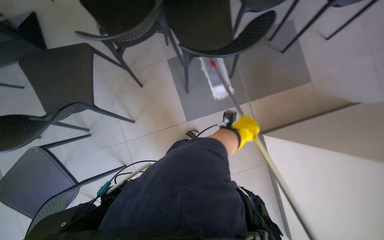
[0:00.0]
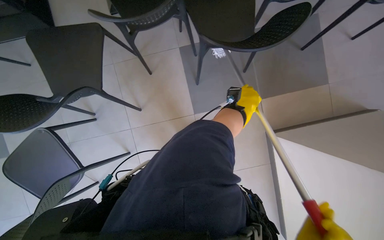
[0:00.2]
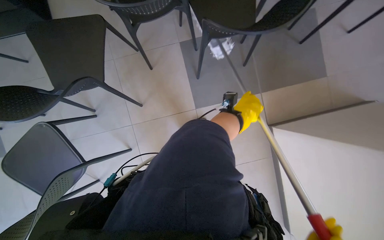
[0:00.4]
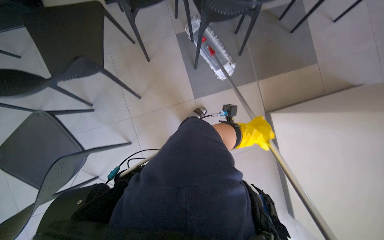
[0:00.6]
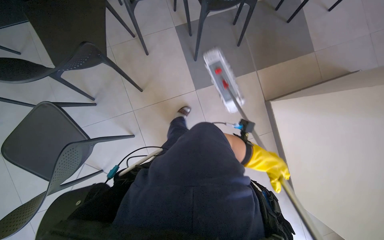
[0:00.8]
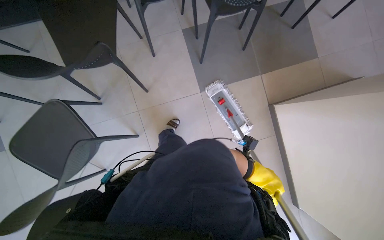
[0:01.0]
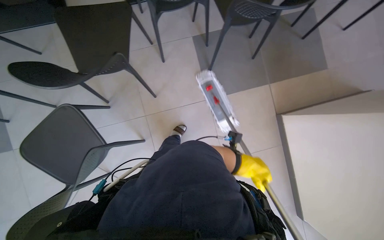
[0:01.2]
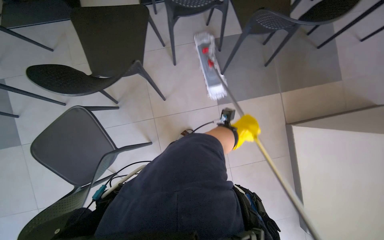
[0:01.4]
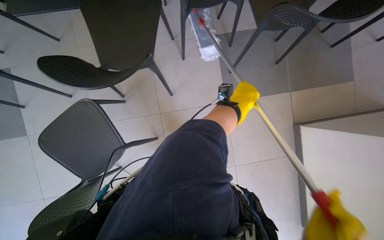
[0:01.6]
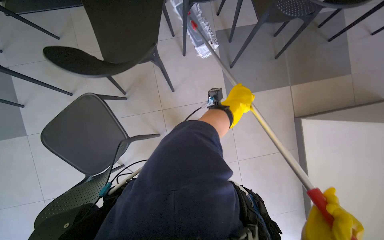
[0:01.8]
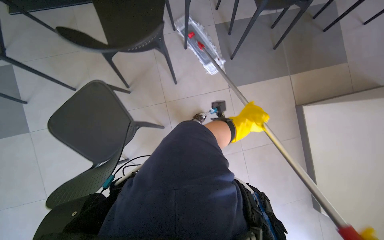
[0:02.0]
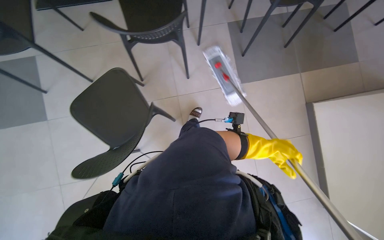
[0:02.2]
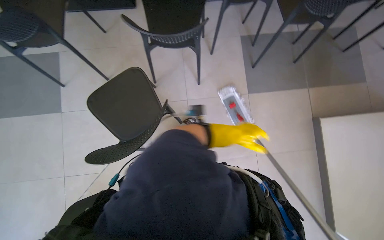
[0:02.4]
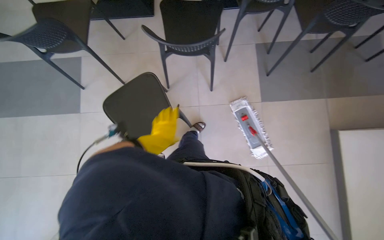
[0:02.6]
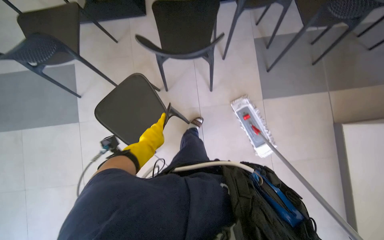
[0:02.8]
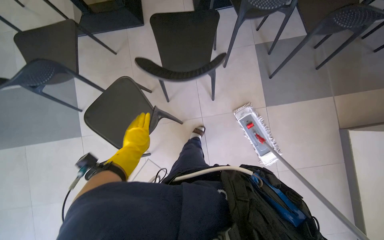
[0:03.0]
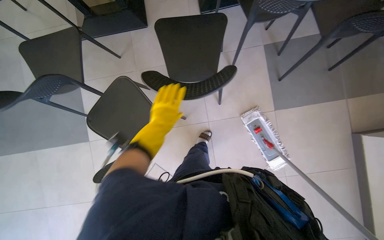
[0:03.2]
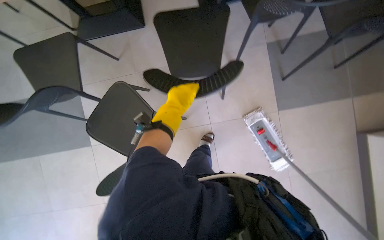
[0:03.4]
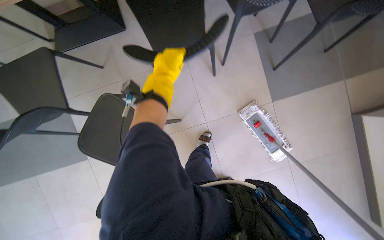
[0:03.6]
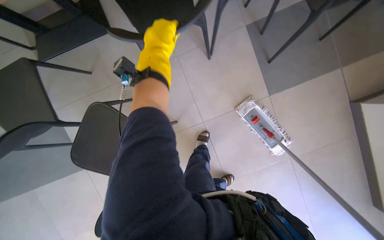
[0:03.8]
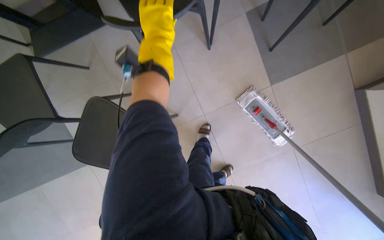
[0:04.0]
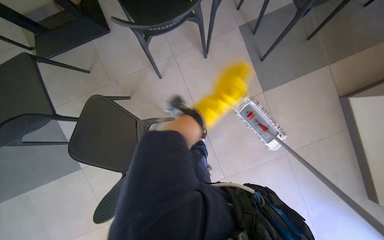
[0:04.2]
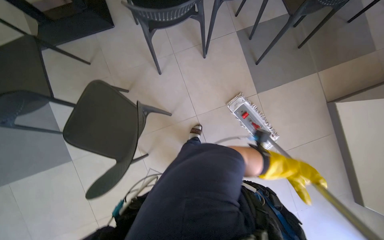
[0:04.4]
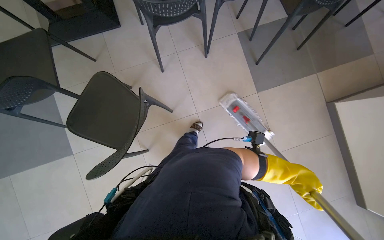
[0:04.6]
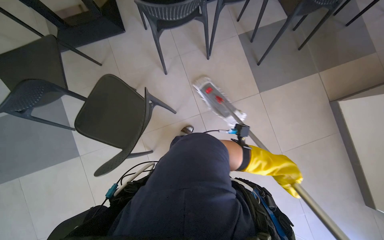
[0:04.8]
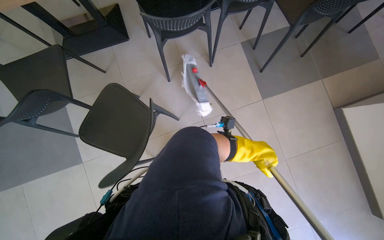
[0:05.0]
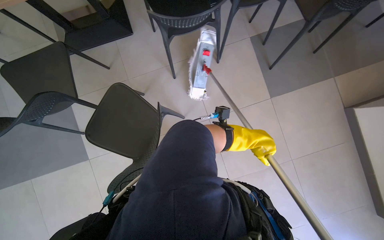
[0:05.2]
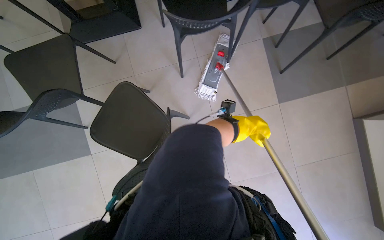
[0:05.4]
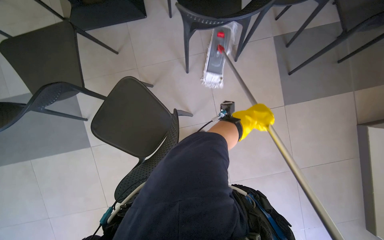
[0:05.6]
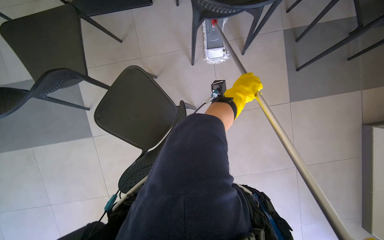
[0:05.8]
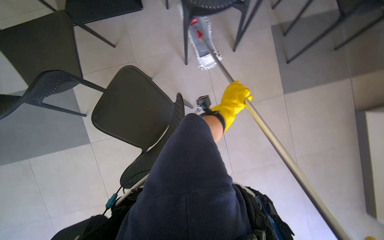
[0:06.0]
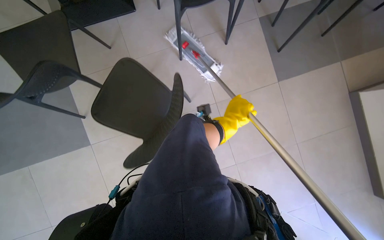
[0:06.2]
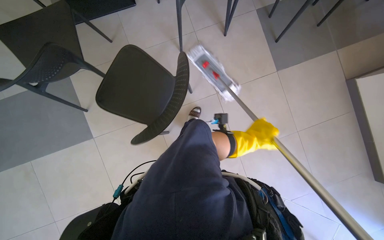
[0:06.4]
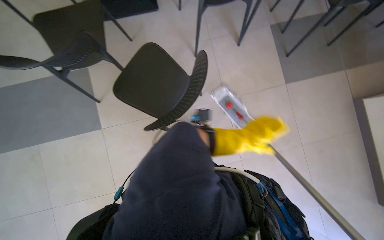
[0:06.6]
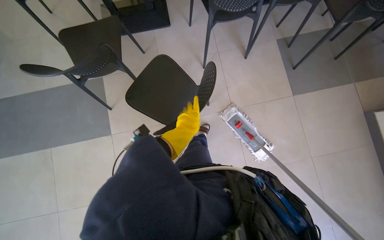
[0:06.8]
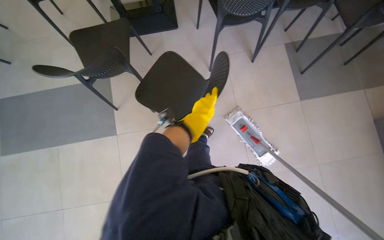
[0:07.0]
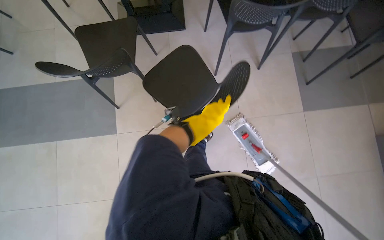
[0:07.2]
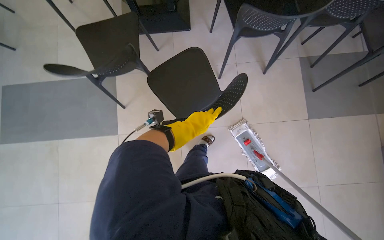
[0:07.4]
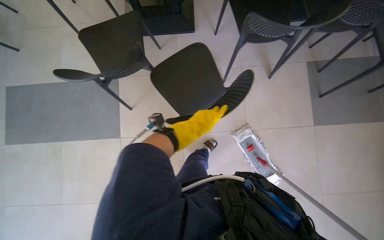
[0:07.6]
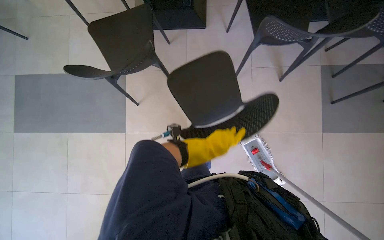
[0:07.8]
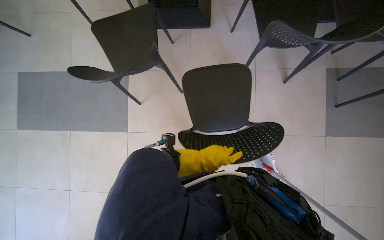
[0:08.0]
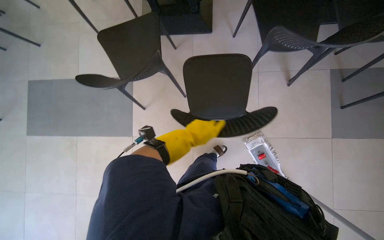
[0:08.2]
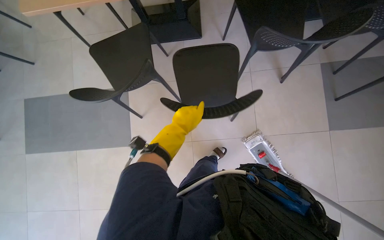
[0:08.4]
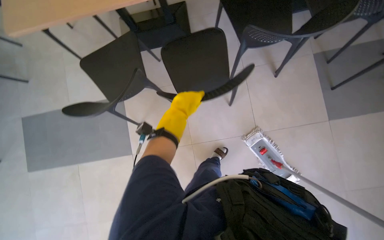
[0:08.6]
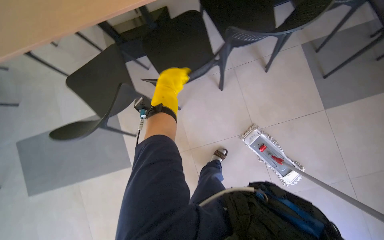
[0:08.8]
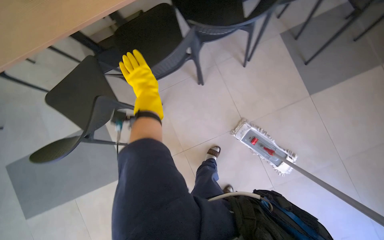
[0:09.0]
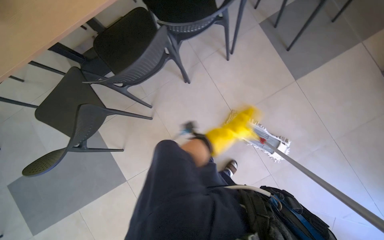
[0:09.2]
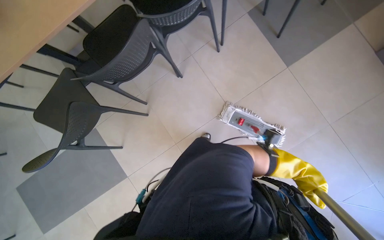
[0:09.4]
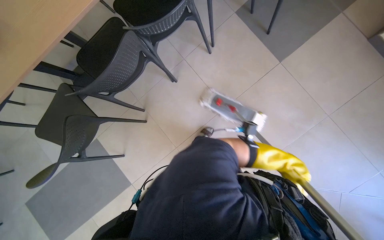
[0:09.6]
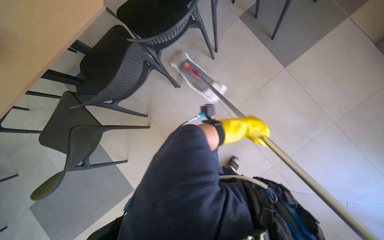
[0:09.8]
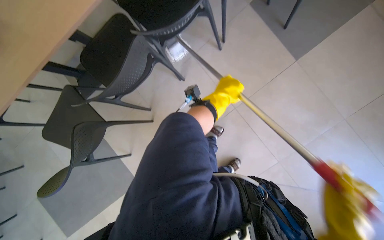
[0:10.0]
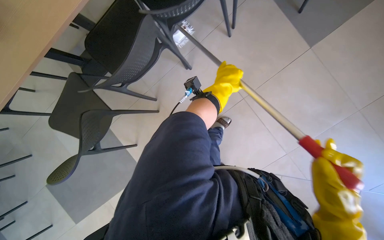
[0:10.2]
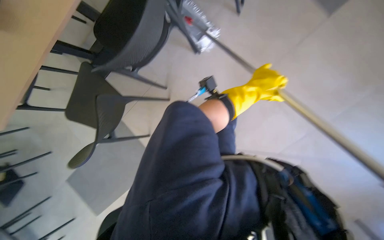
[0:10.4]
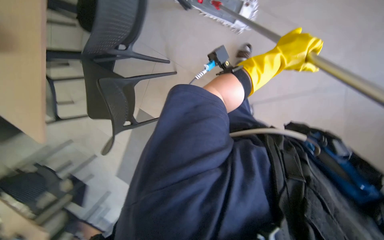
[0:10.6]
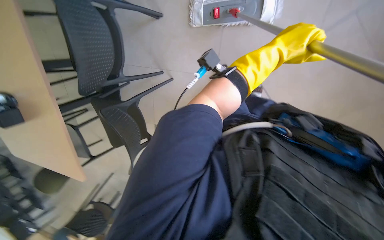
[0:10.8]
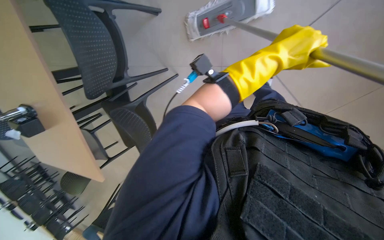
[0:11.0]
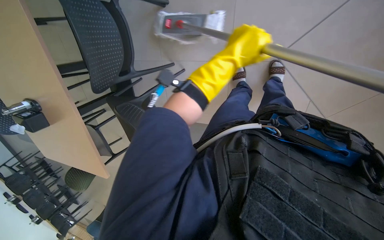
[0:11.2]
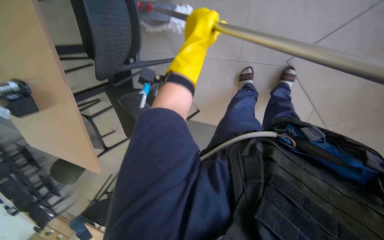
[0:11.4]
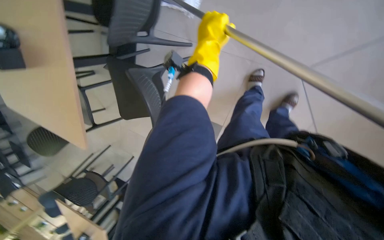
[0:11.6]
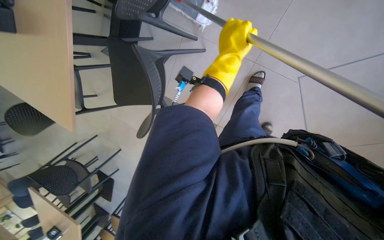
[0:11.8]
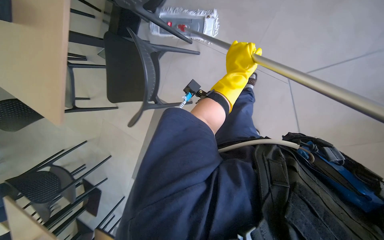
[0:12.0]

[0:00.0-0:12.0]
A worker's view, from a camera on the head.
Job: mopping floor.
The whole recording: Mopping cafeteria floor. The worker mops the cafeteria floor, moving chairs to clear the area.
0:00.0 to 0:01.6: The camera is carried about 40 cm.
0:07.6 to 0:09.0: The left hand goes about 30 cm up the picture.
0:10.4 to 0:12.0: The camera pitches downward, by approximately 10 degrees.

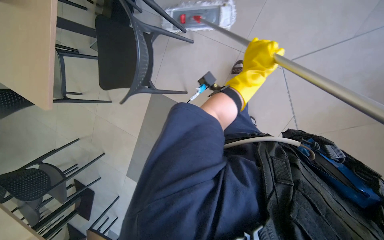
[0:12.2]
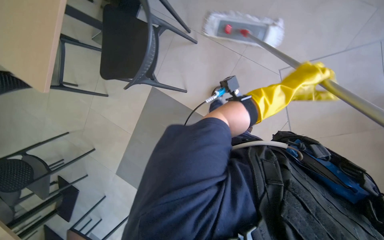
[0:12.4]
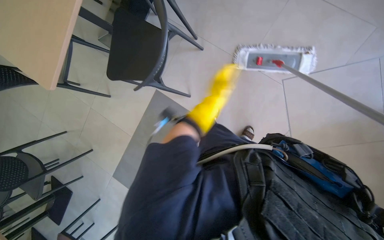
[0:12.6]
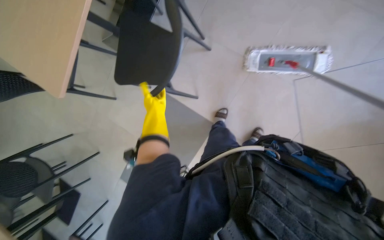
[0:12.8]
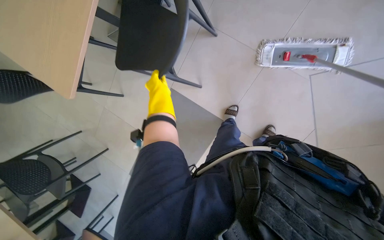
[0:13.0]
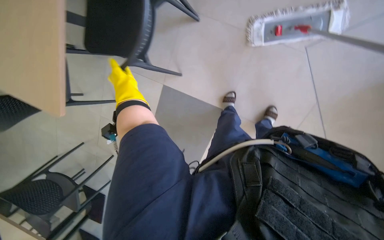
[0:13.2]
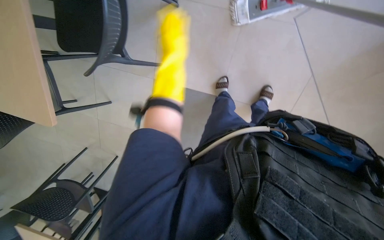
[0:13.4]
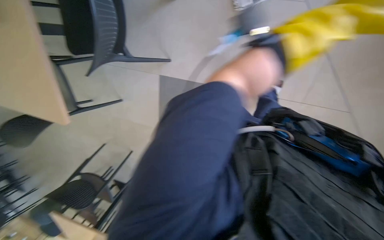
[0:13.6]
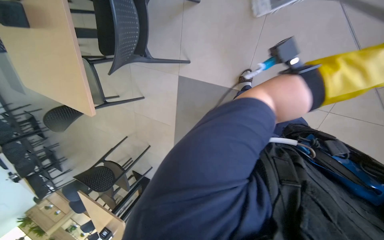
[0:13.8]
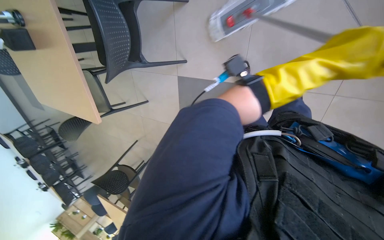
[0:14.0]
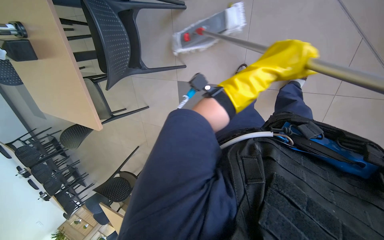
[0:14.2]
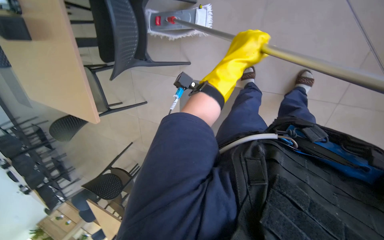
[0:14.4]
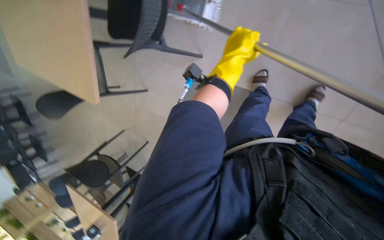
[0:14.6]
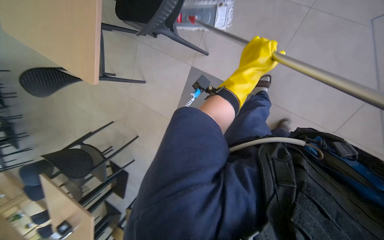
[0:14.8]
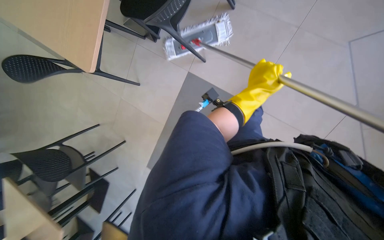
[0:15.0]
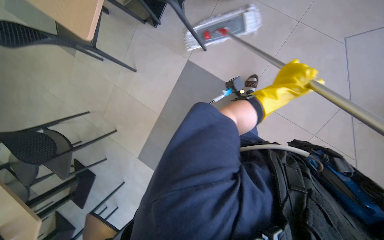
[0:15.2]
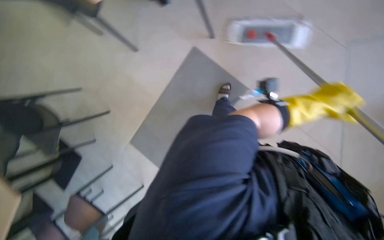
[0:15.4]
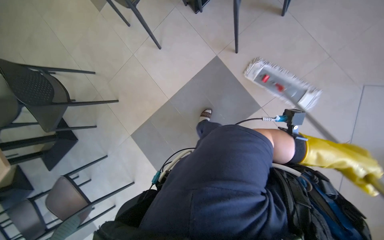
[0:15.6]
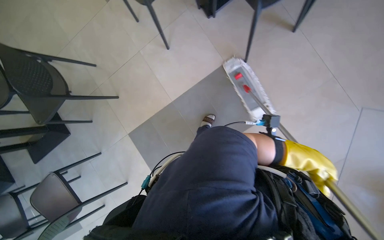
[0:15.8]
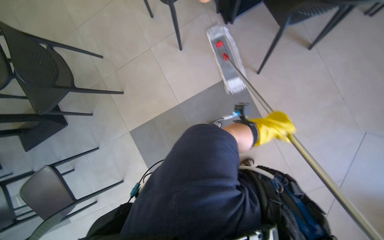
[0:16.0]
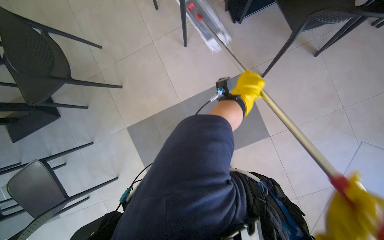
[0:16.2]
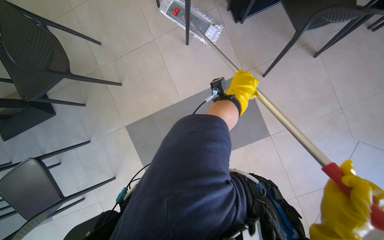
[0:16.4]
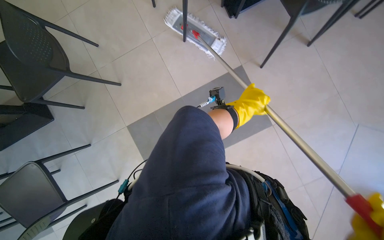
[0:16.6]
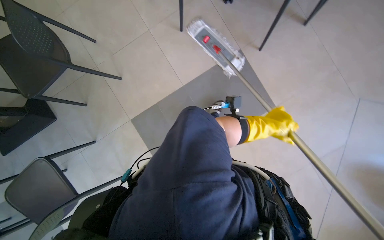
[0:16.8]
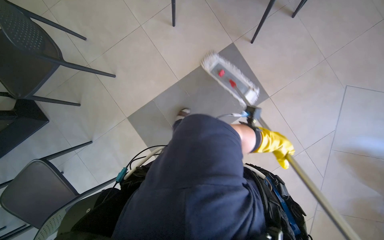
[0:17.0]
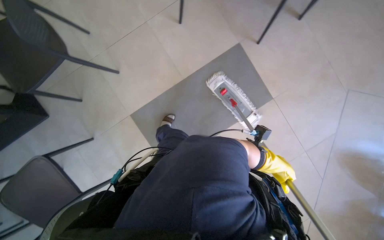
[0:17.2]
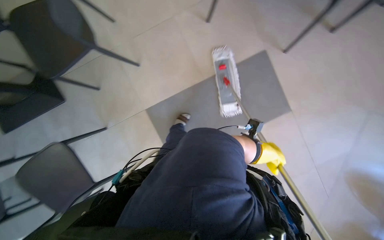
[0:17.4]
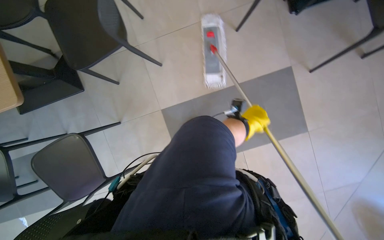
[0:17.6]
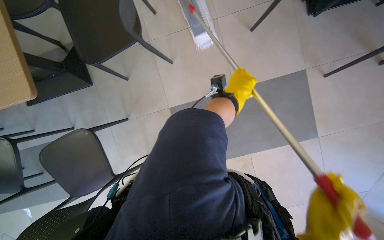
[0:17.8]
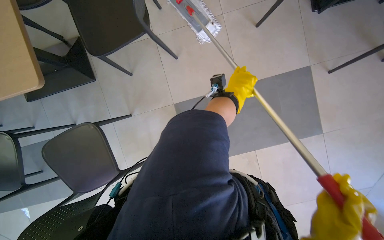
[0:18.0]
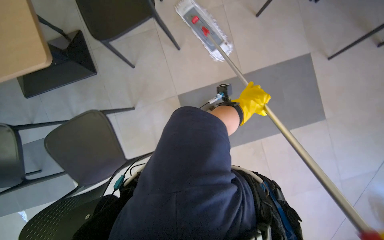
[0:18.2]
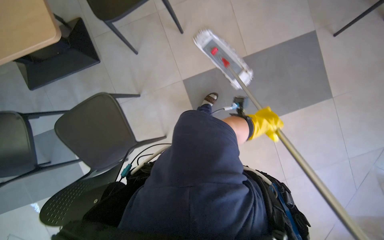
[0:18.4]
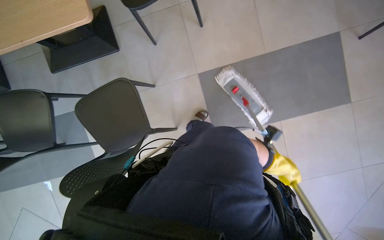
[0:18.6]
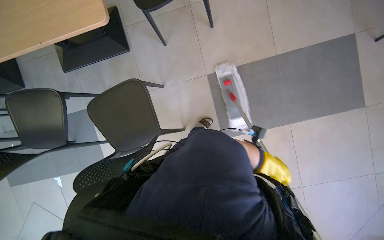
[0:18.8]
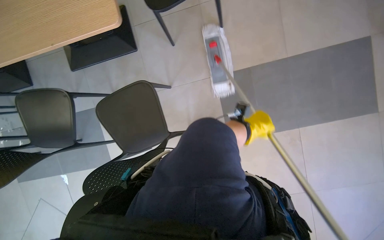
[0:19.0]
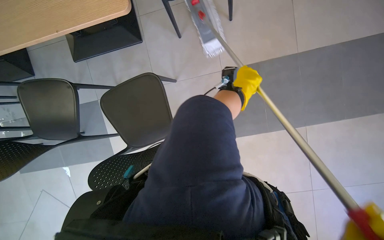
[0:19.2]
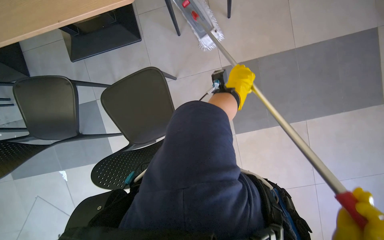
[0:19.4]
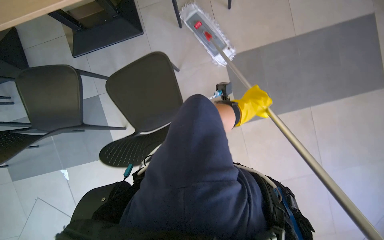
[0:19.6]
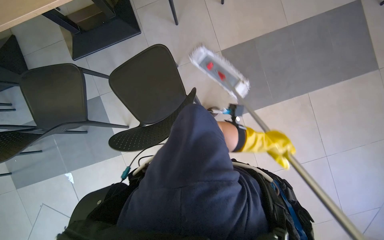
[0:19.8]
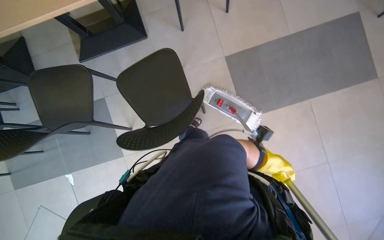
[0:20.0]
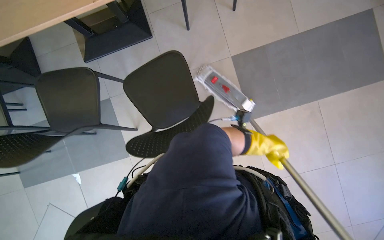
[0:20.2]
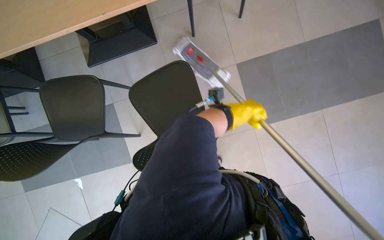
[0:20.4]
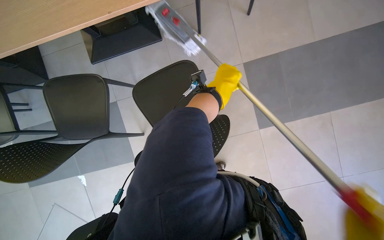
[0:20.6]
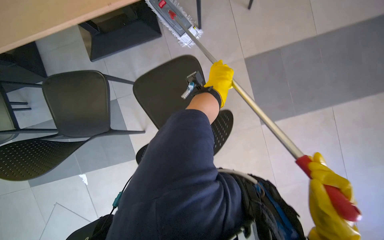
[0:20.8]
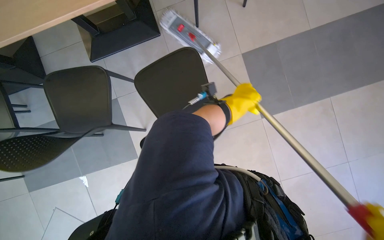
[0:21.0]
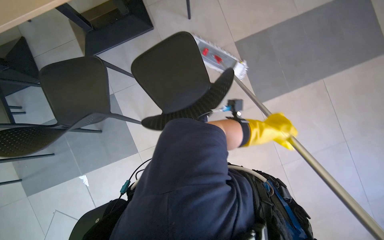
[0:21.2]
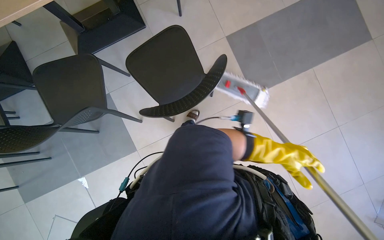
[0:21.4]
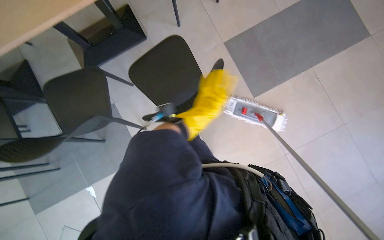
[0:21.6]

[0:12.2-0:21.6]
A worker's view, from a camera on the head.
Job: mopping floor.
The whole recording: Mopping cafeteria floor. The worker mops the cafeteria floor, moving chairs to clear the area.
0:12.2 to 0:13.8: The camera sweeps to the left, by about 15 degrees.
0:15.4 to 0:17.0: The head travels some 50 cm. The view pans to the right by approximately 15 degrees.
0:17.0 to 0:18.4: The camera travels to the left, some 50 cm.
0:18.4 to 0:20.0: The left hand goes up and down the picture, about 35 cm each way, reversing 2 times.
